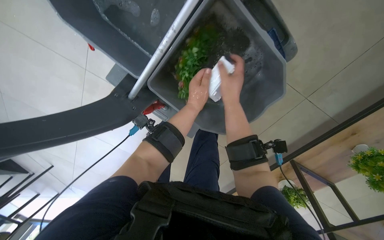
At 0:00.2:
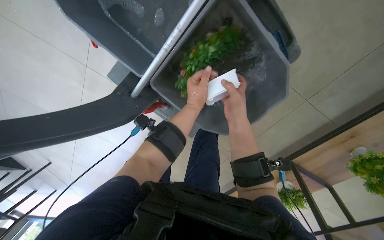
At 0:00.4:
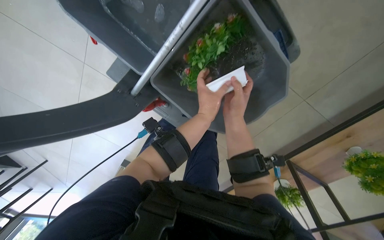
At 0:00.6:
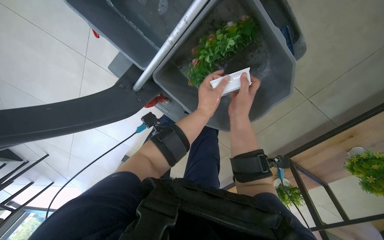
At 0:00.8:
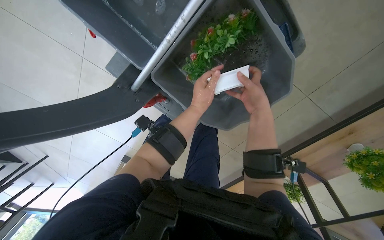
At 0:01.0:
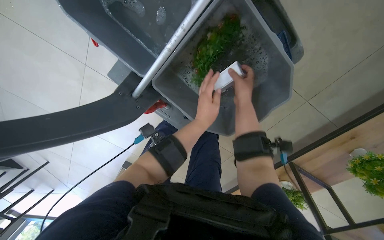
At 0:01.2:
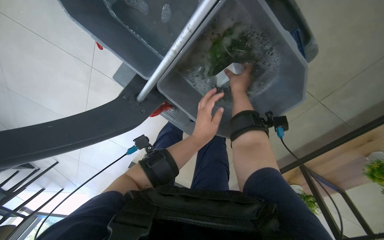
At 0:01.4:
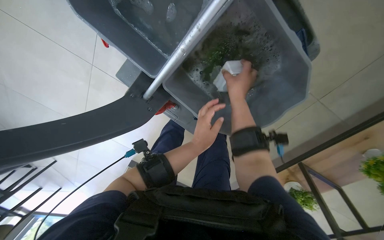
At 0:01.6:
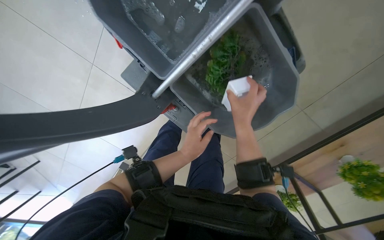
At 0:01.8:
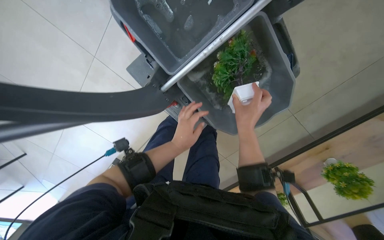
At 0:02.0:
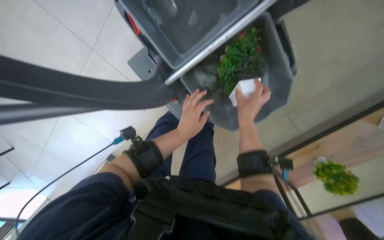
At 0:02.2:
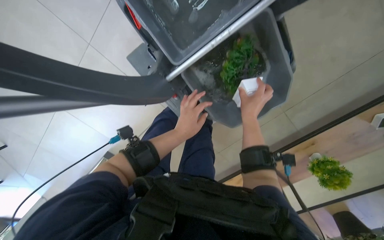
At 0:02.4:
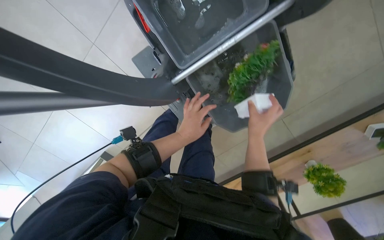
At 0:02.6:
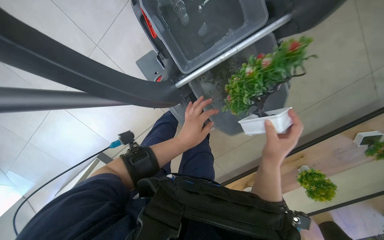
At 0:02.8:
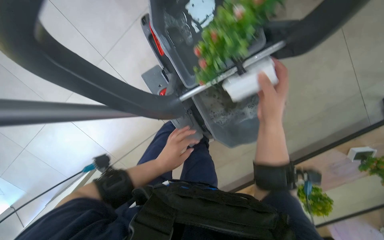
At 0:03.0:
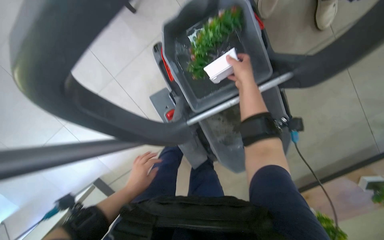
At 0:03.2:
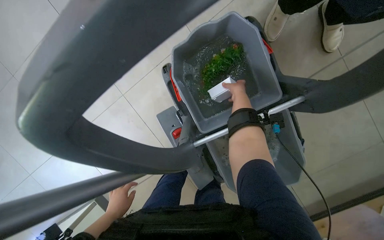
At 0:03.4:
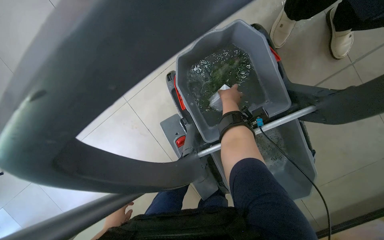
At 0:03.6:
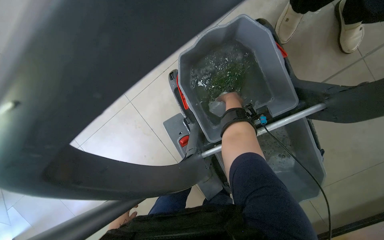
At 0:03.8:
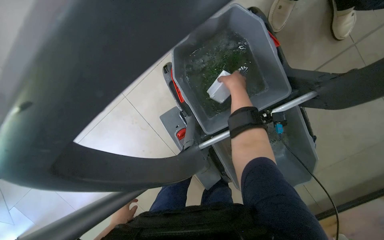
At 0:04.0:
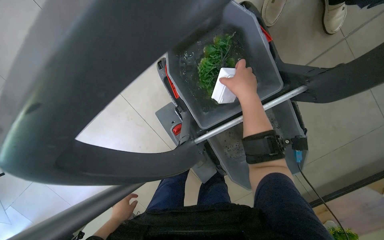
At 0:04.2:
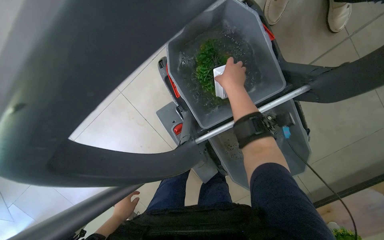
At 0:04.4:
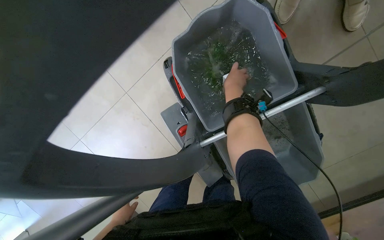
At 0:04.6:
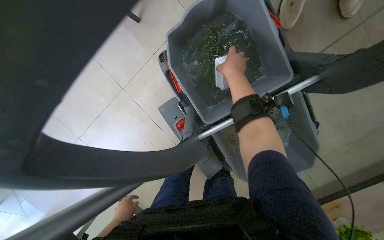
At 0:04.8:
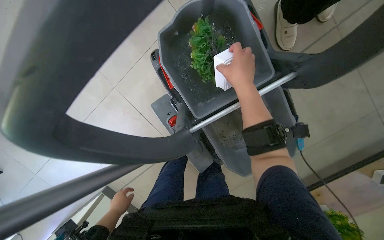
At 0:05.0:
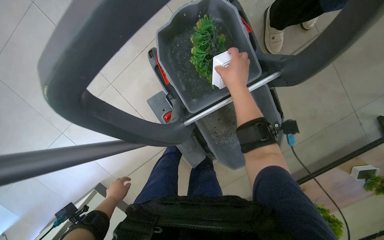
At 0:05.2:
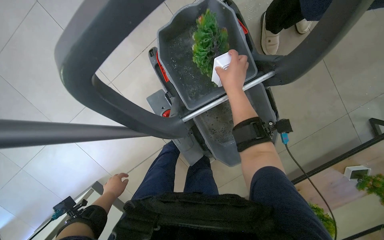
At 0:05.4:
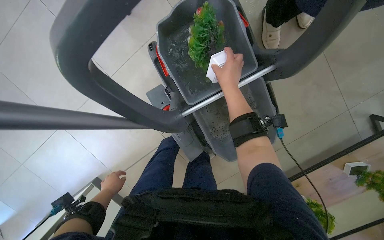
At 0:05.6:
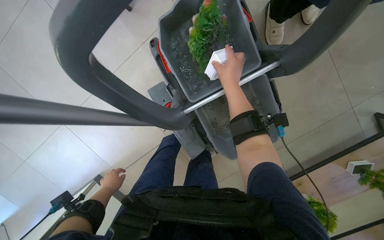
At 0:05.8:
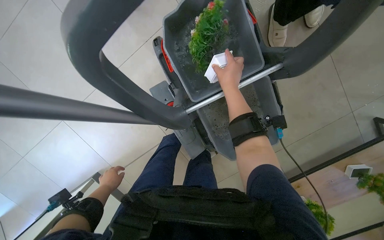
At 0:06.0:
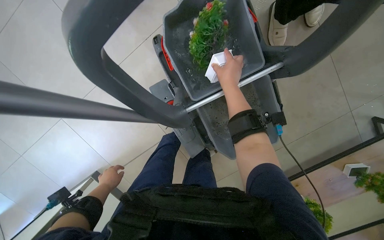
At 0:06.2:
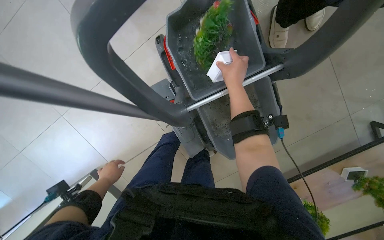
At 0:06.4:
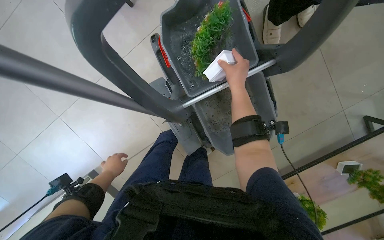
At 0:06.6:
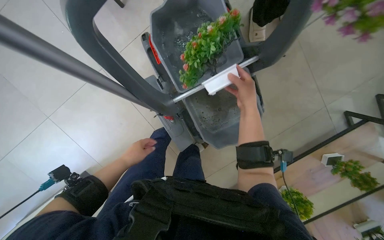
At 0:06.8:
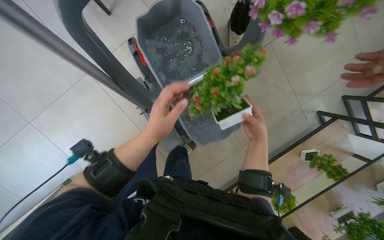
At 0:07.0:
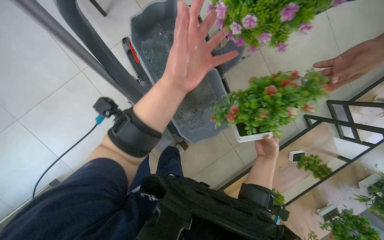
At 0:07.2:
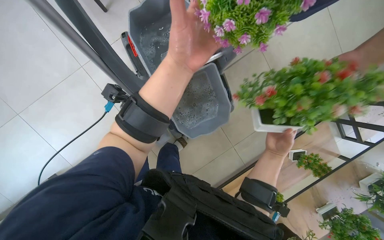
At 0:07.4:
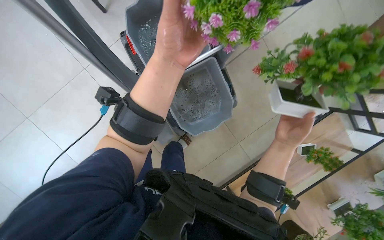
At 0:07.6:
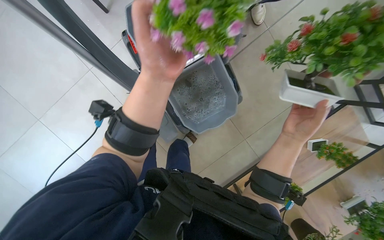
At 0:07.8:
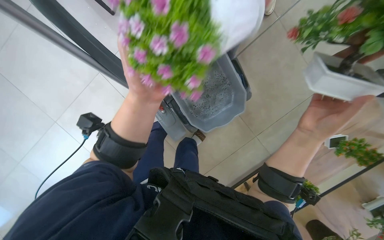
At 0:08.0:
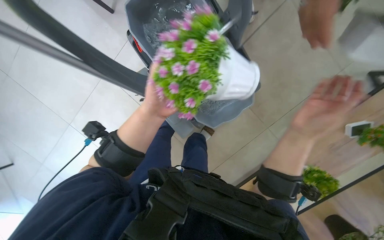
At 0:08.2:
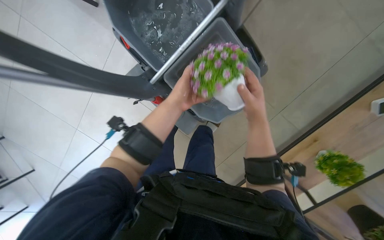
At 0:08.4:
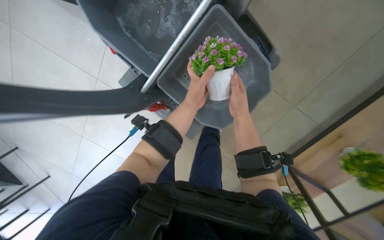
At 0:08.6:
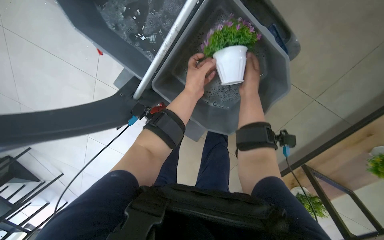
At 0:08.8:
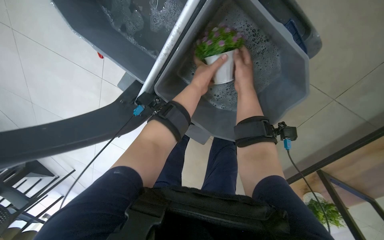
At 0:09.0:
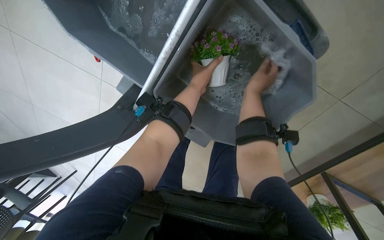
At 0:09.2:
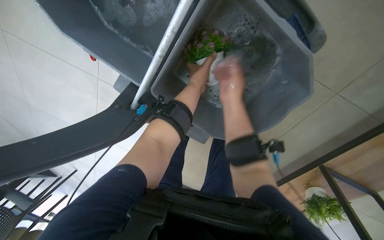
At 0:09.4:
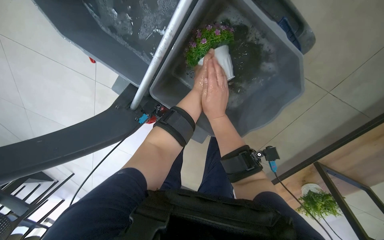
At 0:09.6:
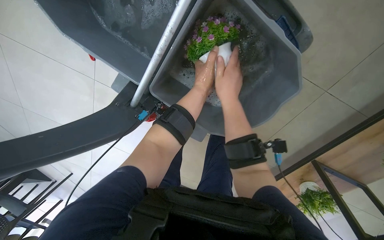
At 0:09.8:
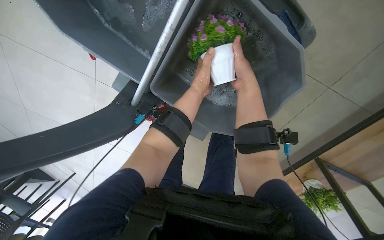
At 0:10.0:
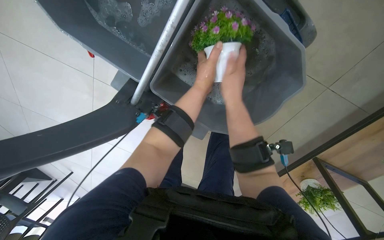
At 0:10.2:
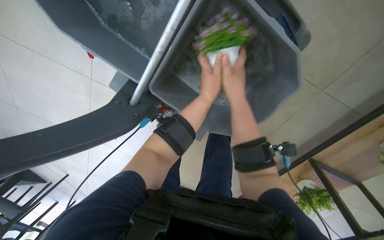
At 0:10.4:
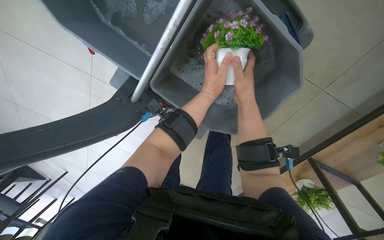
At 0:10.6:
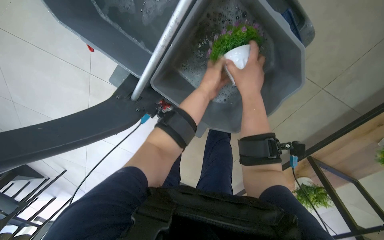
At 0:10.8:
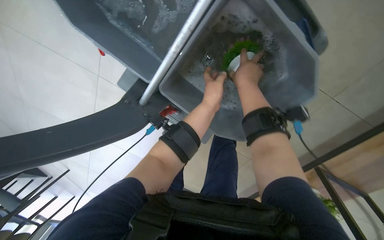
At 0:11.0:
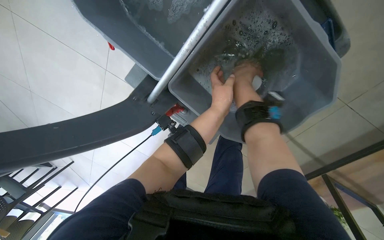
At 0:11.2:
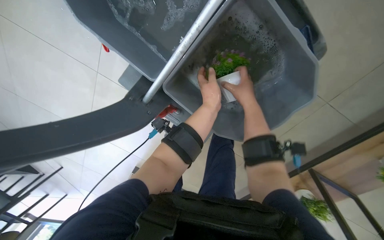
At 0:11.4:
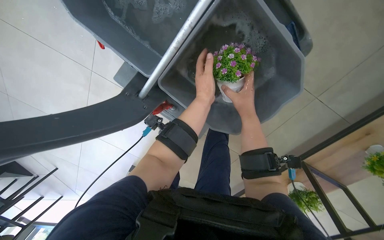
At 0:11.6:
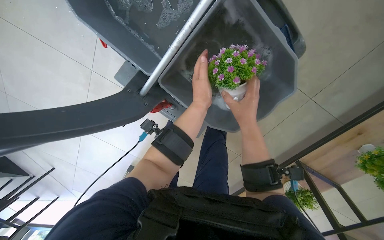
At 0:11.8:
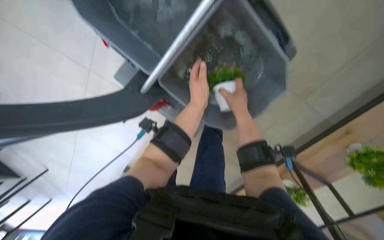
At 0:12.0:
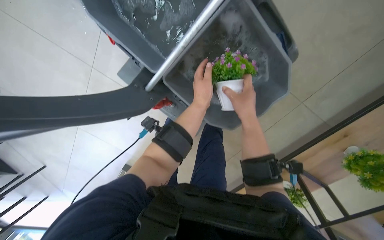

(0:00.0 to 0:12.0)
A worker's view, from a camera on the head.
Job: wiping surfaces.
The whole recording: Washing potted plants. The worker receives potted plants from another worker and washes them in a bucket.
0:00.0 - 0:01.6: The left hand shifts approximately 15 cm down the picture.
0:01.6 - 0:03.0: The wearer looks roughly 15 degrees further upward. The left hand moves to the left, approximately 25 cm. Meanwhile the right hand heads up the picture, covering roughly 25 cm.
0:03.0 - 0:04.4: The right hand swings nearer and farther, roughly 30 cm each way, with 2 reversals. Meanwhile the left hand goes approximately 15 cm to the left and farther from the camera.
0:04.4 - 0:06.0: The right hand shifts roughly 20 cm nearer to the camera.
0:06.0 - 0:07.6: The left hand heads to the right, nearer to the camera and up the picture, covering roughly 60 cm; the right hand shifts some 50 cm down the picture, to the right and nearer to the camera.
0:07.6 - 0:09.0: The camera is aimed roughly 15 degrees further to the left. The right hand goes about 25 cm farther from the camera and up the picture. Meanwhile the left hand goes roughly 30 cm farther from the camera and to the right.
0:10.4 - 0:12.0: The hands are busy where they are.

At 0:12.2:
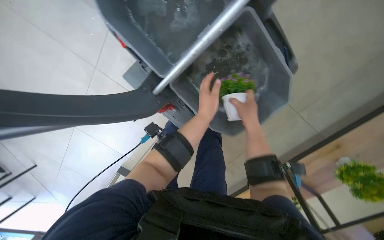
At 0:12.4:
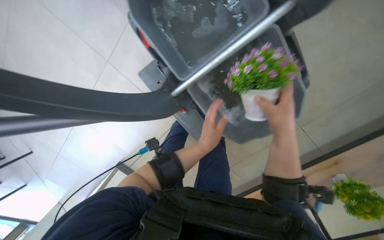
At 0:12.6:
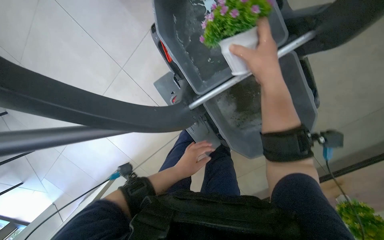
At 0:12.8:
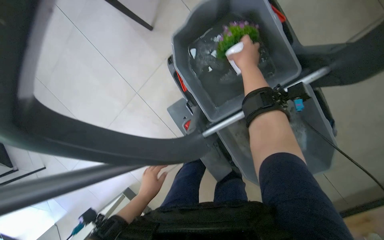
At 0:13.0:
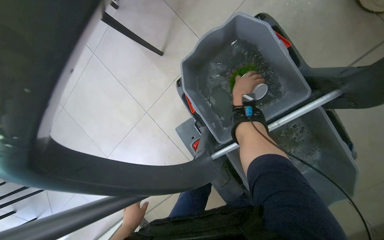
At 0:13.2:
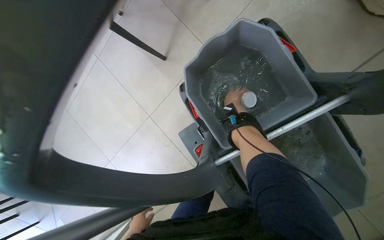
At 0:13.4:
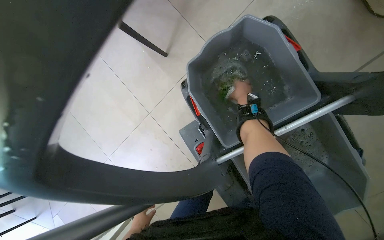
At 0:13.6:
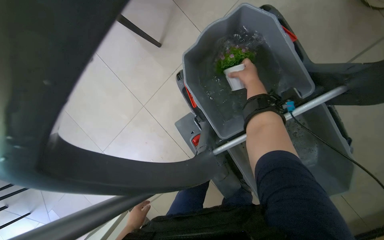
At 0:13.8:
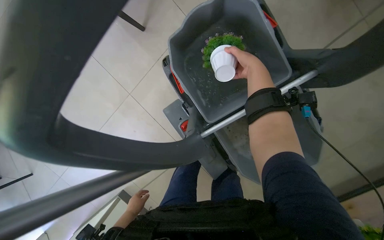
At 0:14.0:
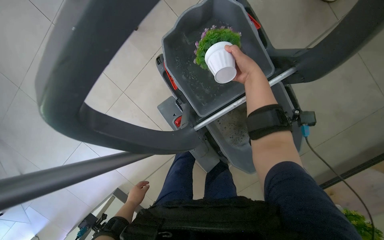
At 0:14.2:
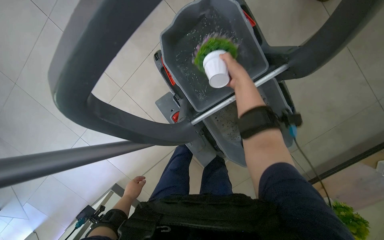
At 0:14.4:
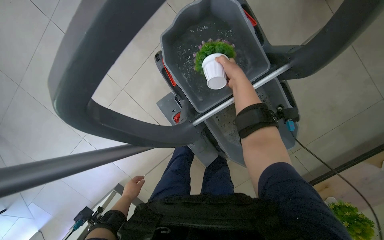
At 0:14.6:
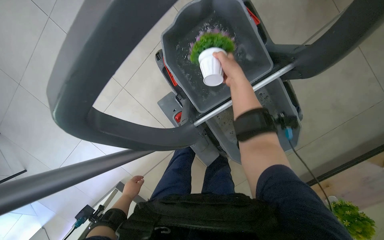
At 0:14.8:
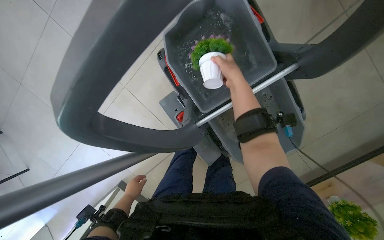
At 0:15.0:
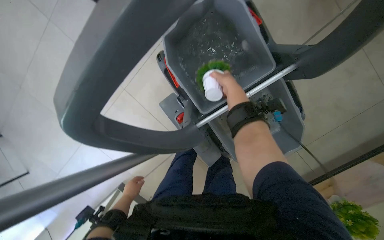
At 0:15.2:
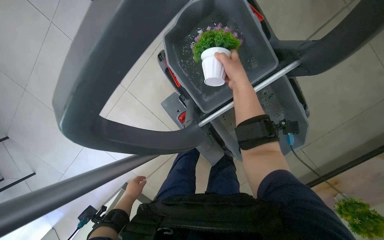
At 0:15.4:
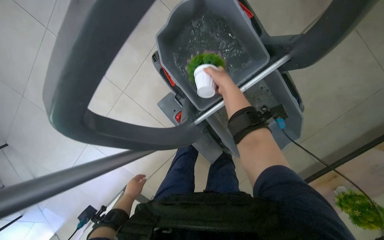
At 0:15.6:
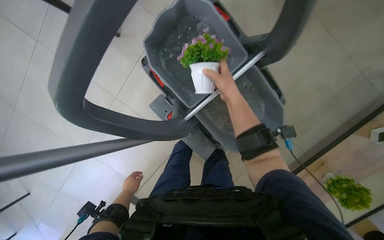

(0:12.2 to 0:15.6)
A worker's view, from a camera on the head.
Job: wiping surfaces.
The whole recording: Washing potted plants. The worker receives potted plants from another worker and washes them in a bucket.
0:12.2 - 0:13.8: The view tips upward by some 15 degrees.
0:13.8 - 0:15.6: The right hand heads down the picture, covering approximately 15 cm.

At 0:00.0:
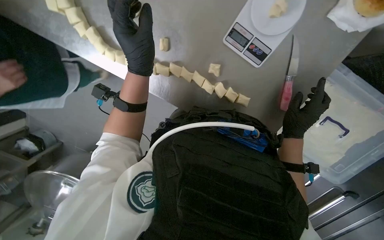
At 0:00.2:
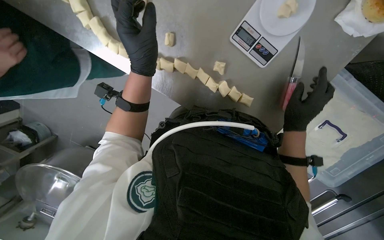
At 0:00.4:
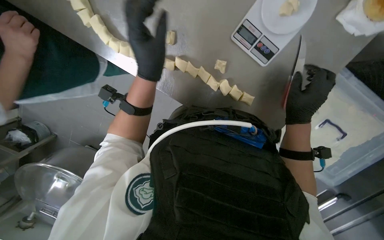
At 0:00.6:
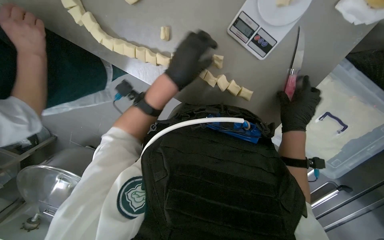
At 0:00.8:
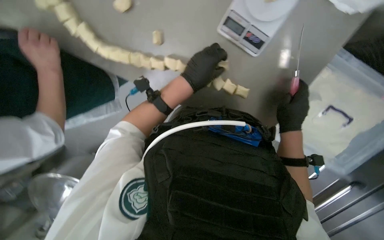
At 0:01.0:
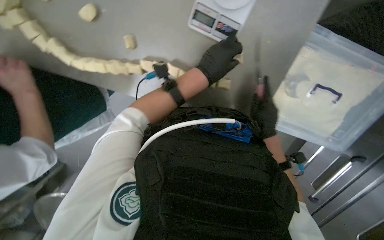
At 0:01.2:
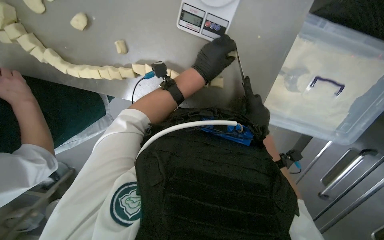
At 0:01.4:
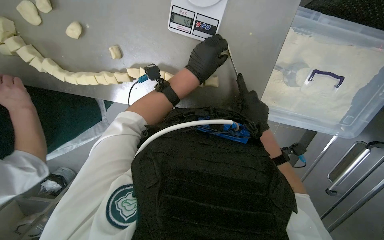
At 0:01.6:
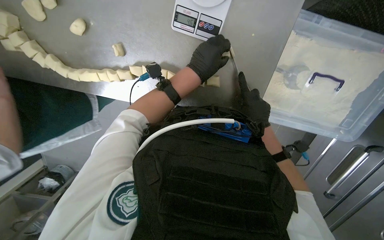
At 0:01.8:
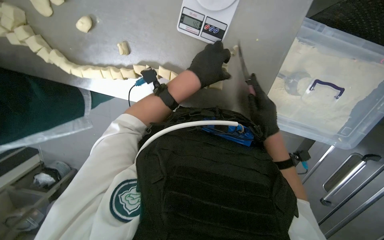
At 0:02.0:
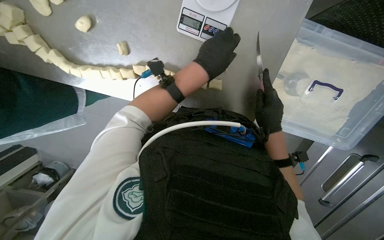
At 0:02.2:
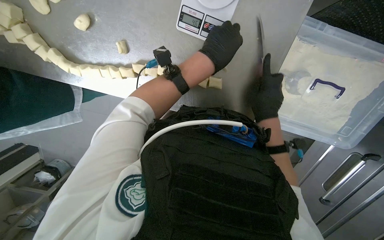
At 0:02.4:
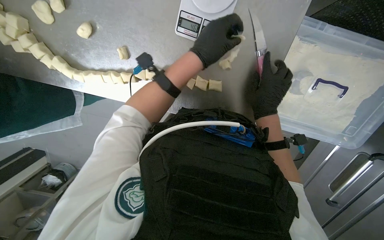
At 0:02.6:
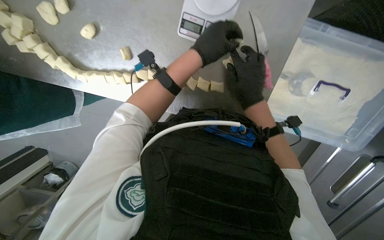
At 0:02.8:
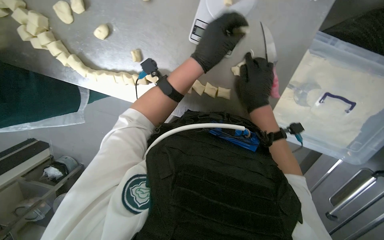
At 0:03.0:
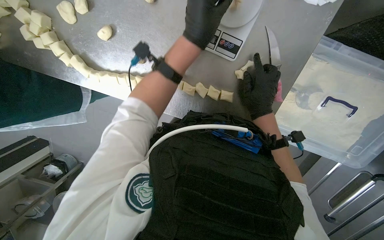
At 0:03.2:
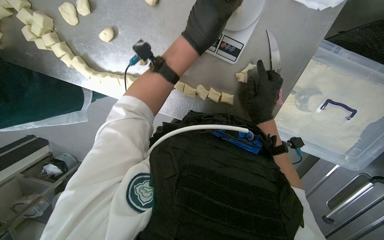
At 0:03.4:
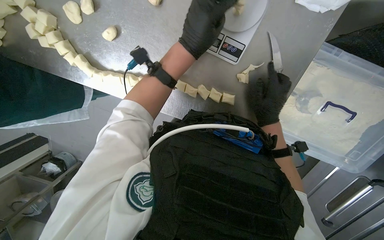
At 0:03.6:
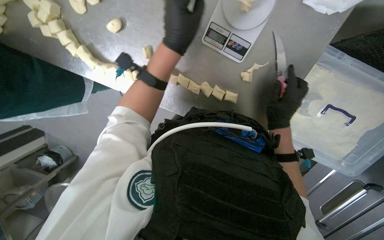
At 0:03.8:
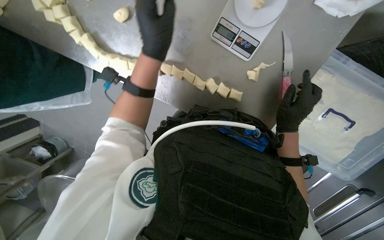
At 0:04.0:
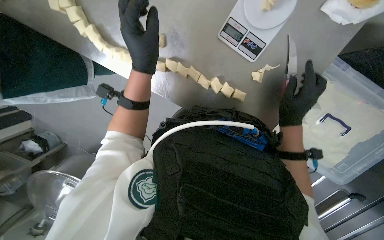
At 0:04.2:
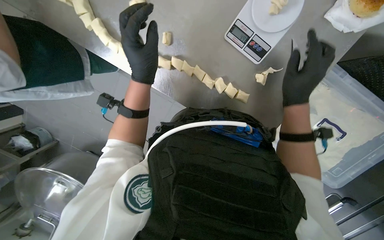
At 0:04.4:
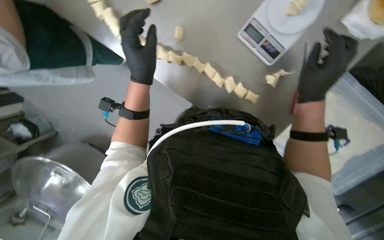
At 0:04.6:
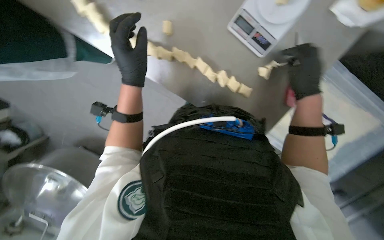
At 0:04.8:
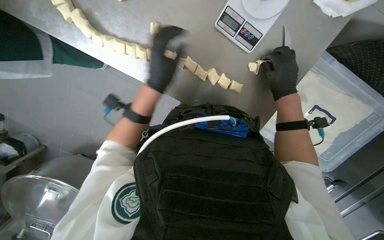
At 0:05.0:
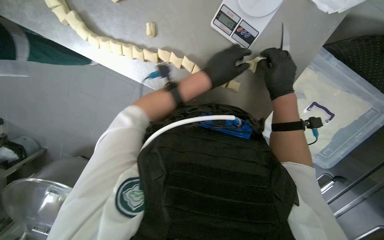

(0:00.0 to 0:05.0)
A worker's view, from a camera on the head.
Job: preparing food.
The whole recording: Portioning and shaping dough. The worker cuts dough into individual portions, weighs them, and then shapes them into balls.
0:00.0 - 0:01.6: The left hand is displaced to the right by some 25 cm.
0:01.6 - 0:03.4: The left hand moves nearer to the camera, roughly 10 cm.
0:03.4 - 0:05.0: The left hand heads down the picture and farther from the camera, covering approximately 15 cm, and moves roughly 25 cm to the left and comes back.